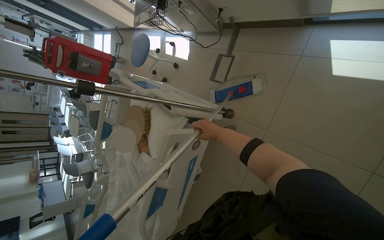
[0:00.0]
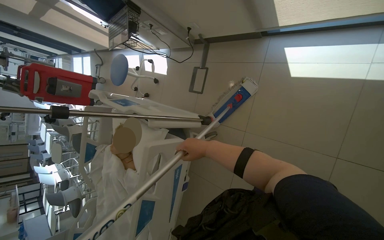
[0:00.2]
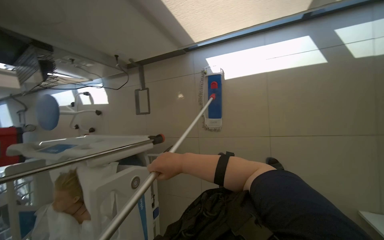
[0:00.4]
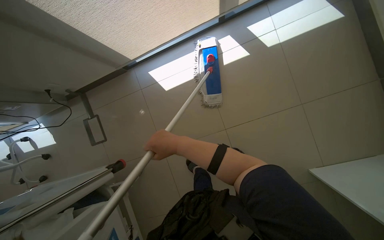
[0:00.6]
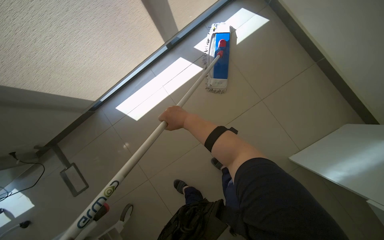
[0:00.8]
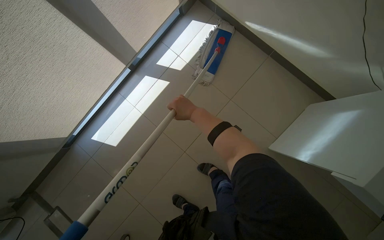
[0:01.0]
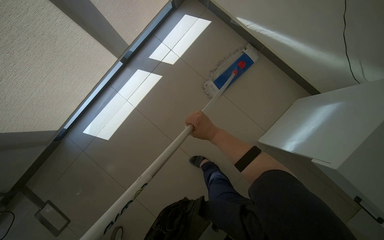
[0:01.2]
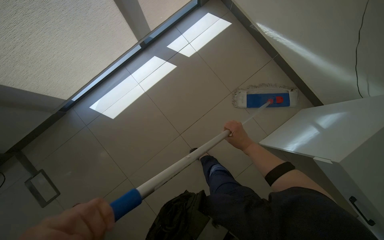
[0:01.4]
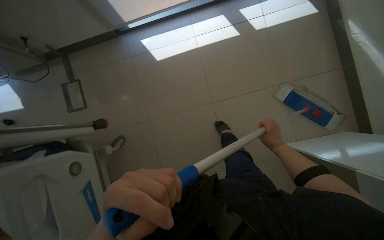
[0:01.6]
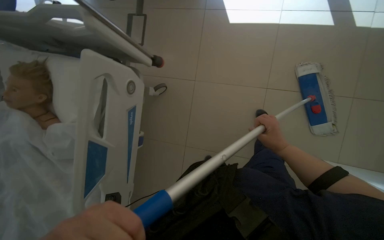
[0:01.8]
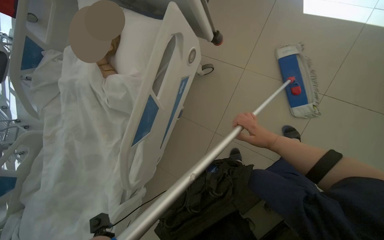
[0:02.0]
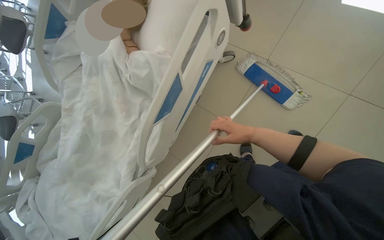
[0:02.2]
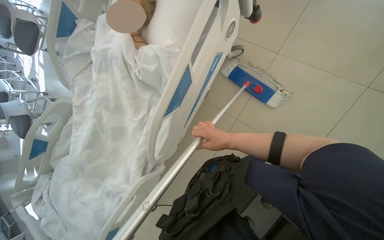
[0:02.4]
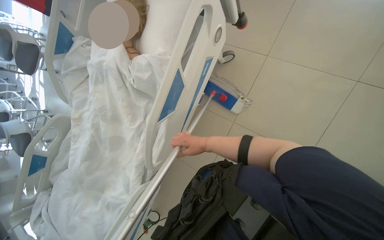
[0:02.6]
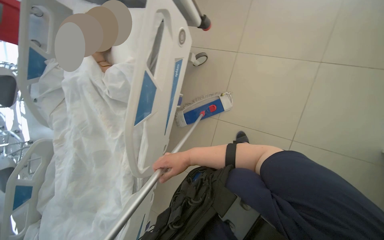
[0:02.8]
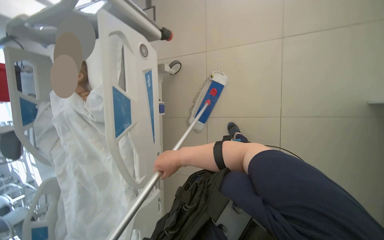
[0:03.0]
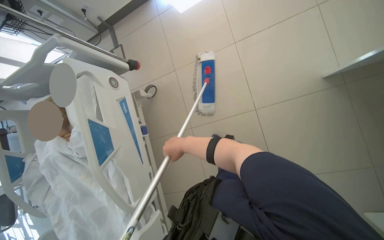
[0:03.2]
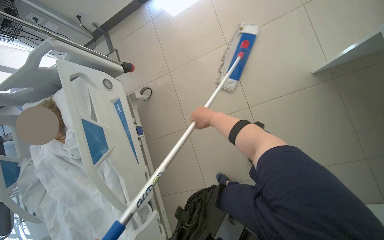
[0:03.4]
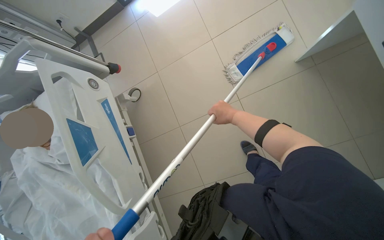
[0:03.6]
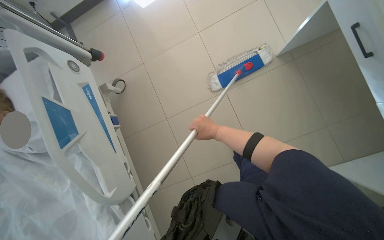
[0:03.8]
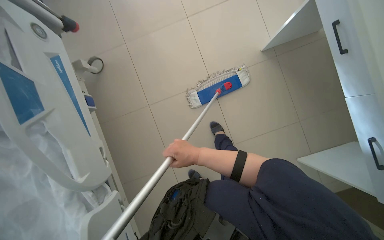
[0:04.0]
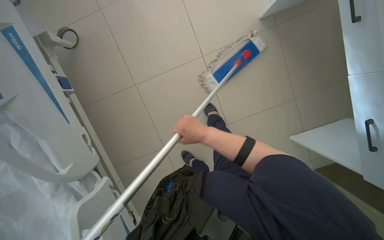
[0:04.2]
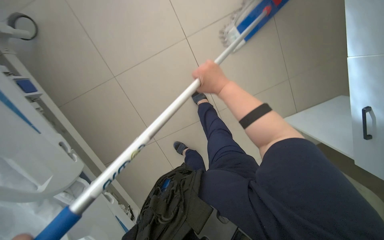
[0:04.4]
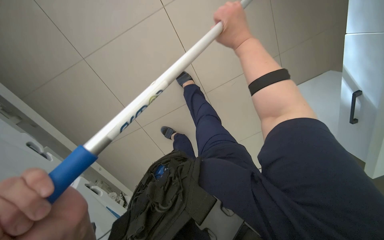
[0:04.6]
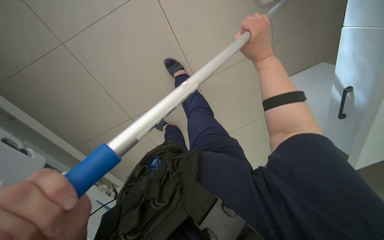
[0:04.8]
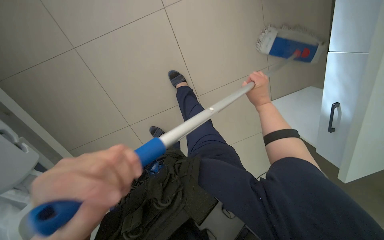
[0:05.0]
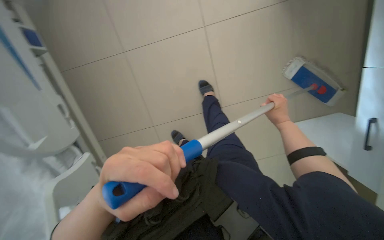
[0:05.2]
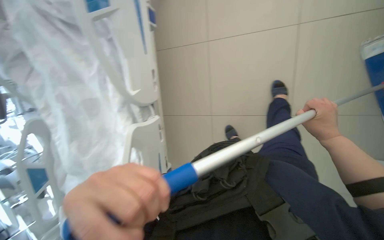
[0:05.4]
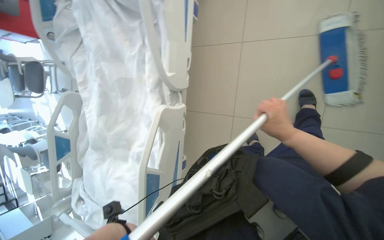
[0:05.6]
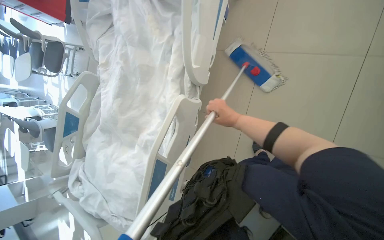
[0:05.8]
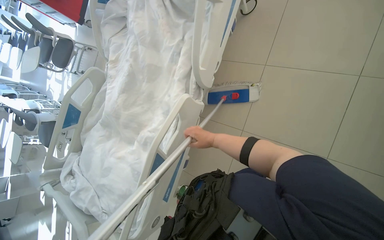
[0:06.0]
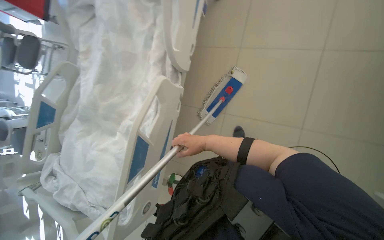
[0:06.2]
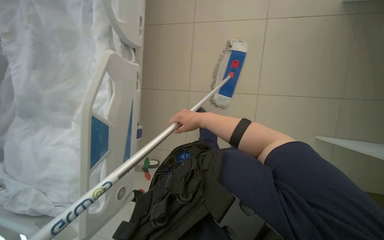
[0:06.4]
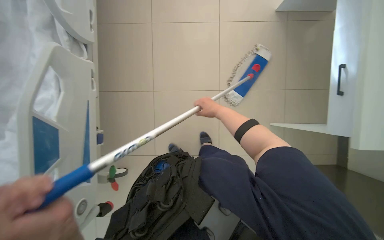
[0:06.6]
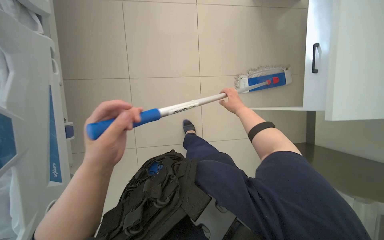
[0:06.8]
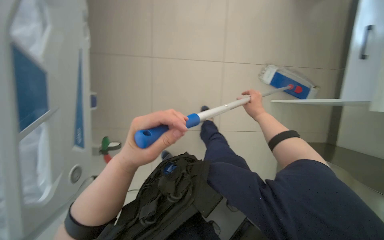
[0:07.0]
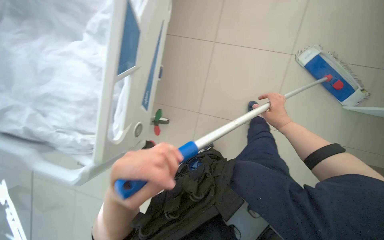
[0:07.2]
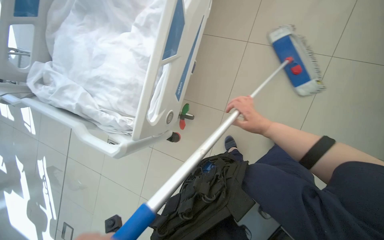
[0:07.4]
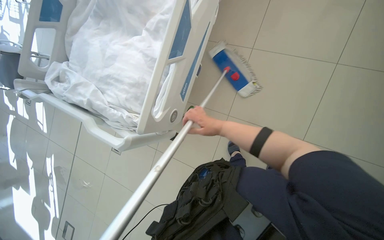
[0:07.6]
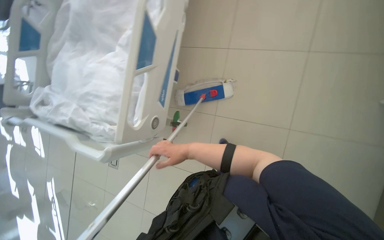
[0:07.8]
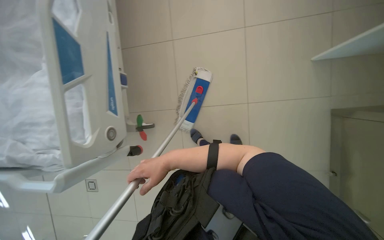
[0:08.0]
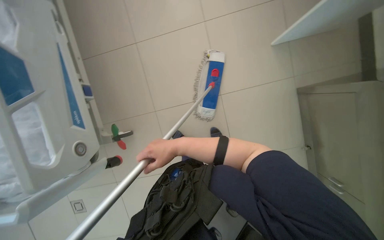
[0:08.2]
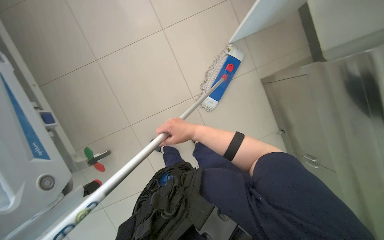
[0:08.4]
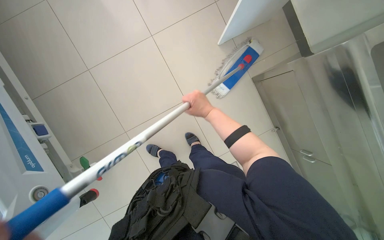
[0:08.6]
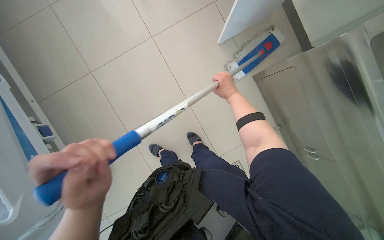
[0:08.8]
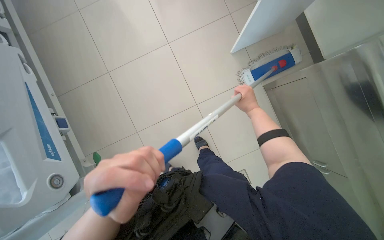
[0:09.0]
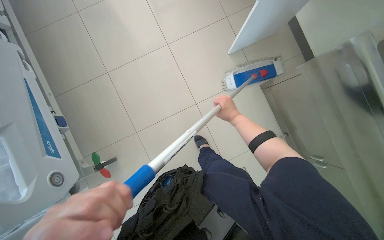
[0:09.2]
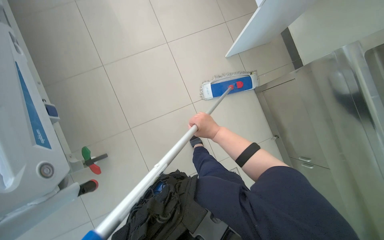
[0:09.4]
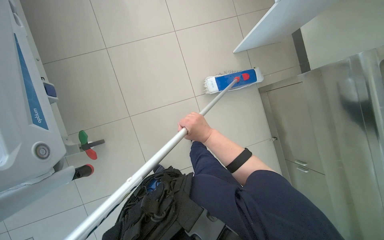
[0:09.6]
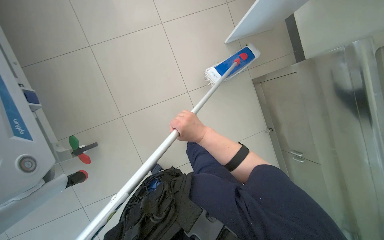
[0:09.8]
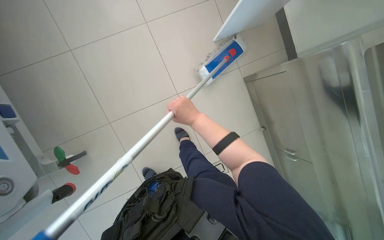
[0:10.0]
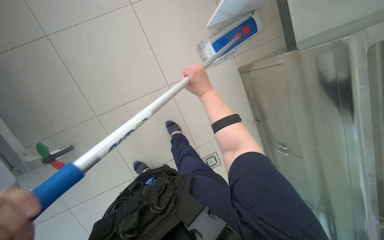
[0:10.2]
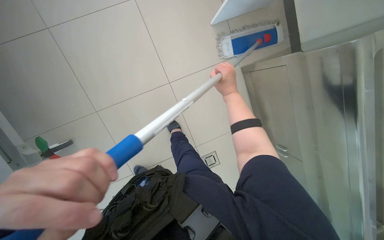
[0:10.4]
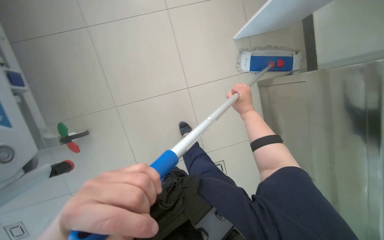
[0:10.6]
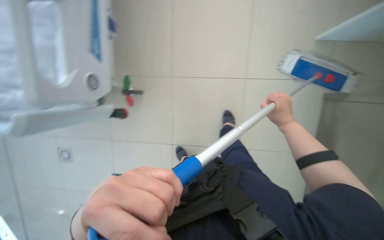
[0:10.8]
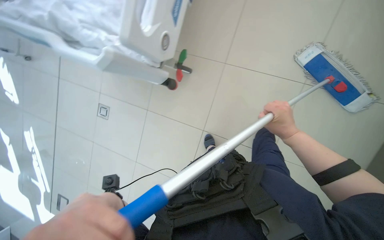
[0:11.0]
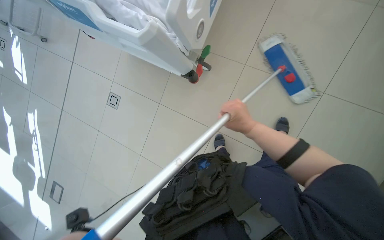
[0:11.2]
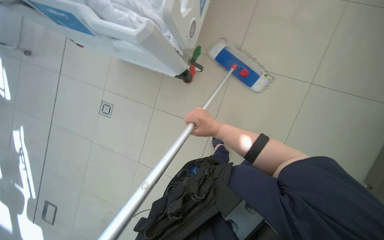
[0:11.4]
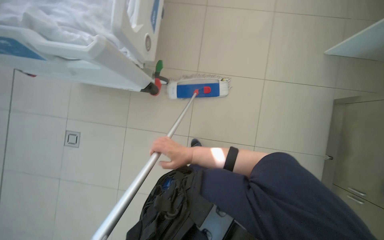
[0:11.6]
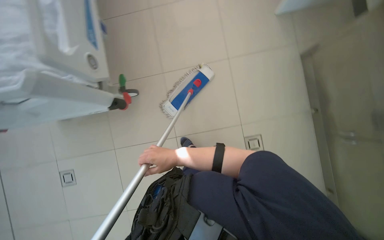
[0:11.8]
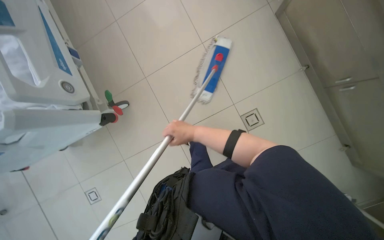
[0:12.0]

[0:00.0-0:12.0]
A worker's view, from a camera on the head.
Job: mopping floor.
The whole recording: Mopping the room floor. The worker mops the tiled floor in the room, moving around furniture and equipment.
0:00.0 to 0:01.6: The head rotates some 50 degrees to the right. The view tilts roughly 15 degrees upward.
0:01.6 to 0:03.0: The head travels about 40 cm. The wearer's head swings approximately 25 degrees to the left.
0:03.0 to 0:04.4: The head rotates some 35 degrees to the right.
0:04.4 to 0:06.0: The scene rotates clockwise by approximately 30 degrees.
0:10.4 to 0:12.0: The wearer moves roughly 40 cm. The scene rotates counterclockwise by about 30 degrees.

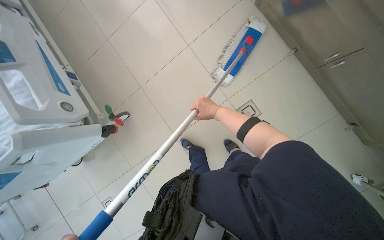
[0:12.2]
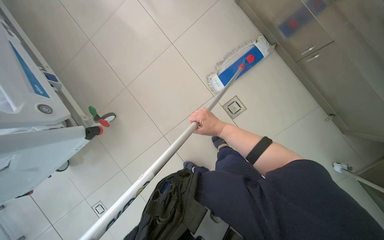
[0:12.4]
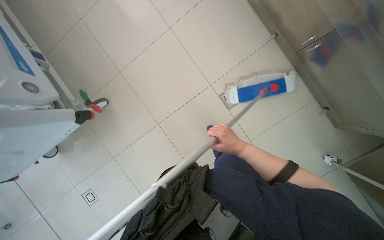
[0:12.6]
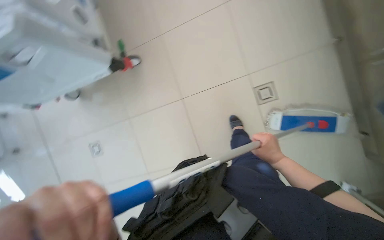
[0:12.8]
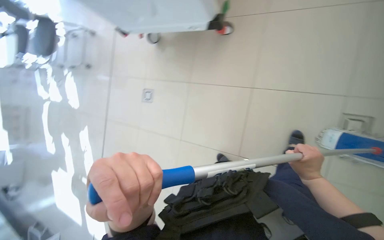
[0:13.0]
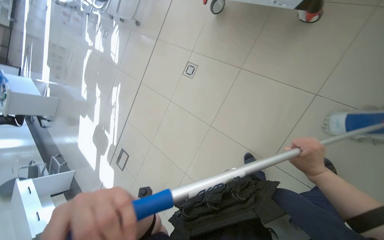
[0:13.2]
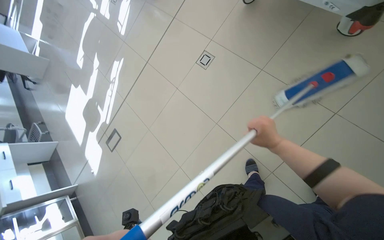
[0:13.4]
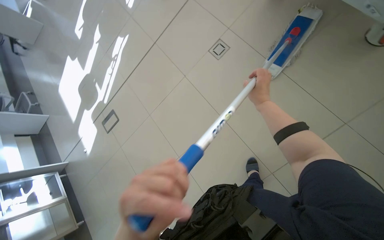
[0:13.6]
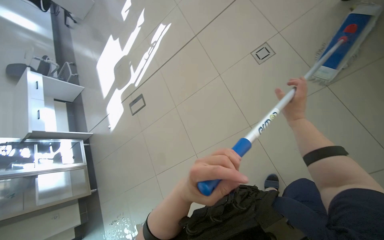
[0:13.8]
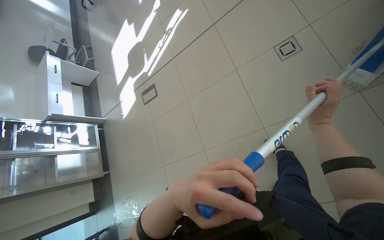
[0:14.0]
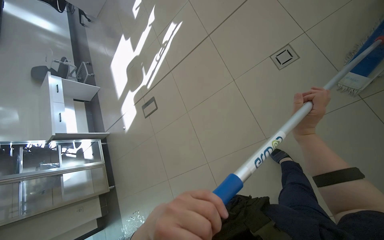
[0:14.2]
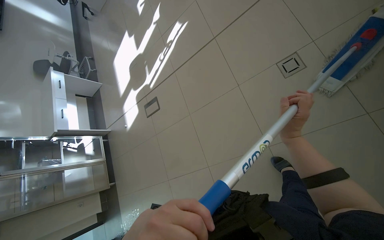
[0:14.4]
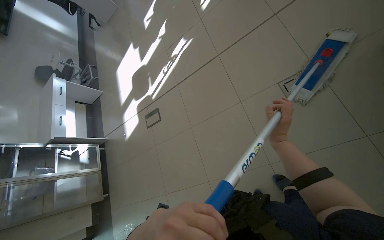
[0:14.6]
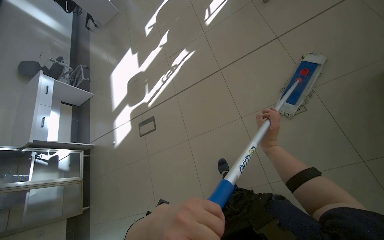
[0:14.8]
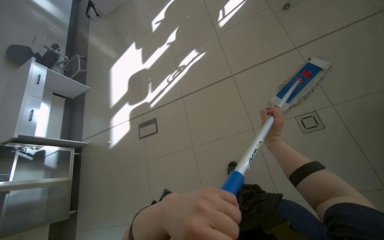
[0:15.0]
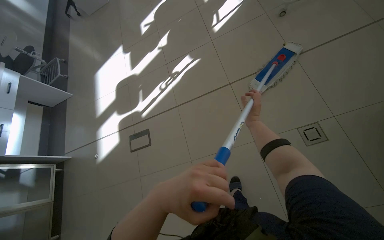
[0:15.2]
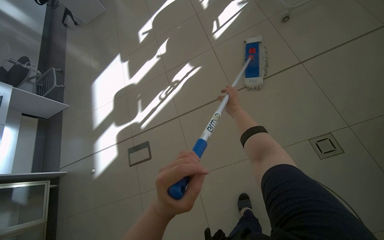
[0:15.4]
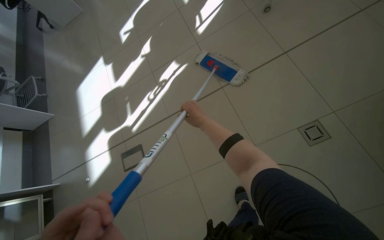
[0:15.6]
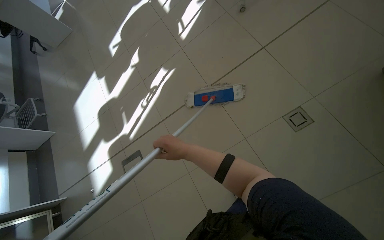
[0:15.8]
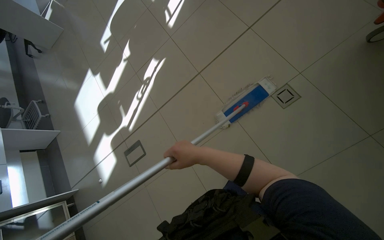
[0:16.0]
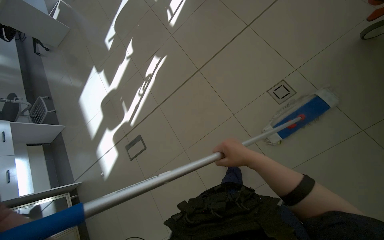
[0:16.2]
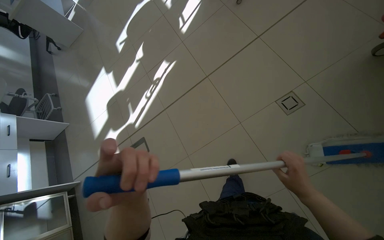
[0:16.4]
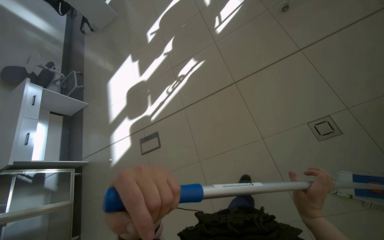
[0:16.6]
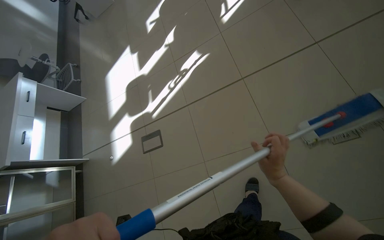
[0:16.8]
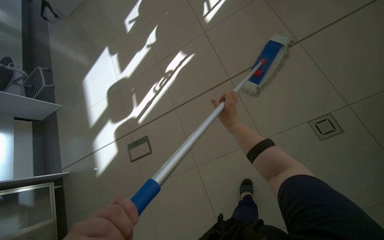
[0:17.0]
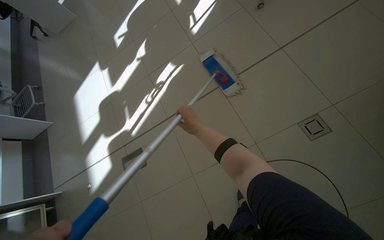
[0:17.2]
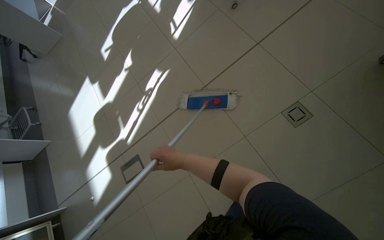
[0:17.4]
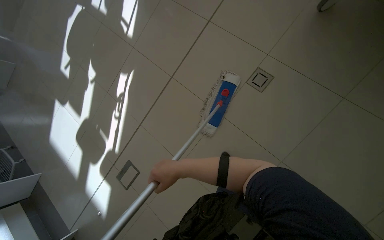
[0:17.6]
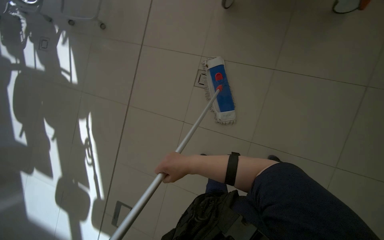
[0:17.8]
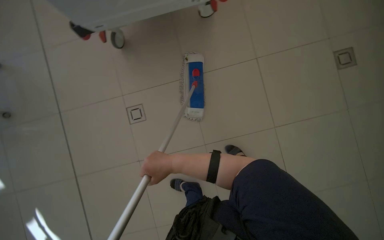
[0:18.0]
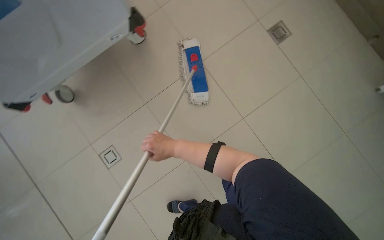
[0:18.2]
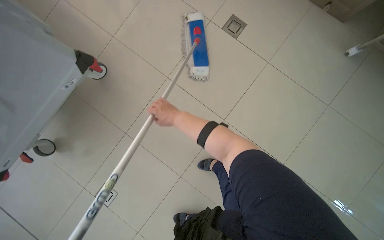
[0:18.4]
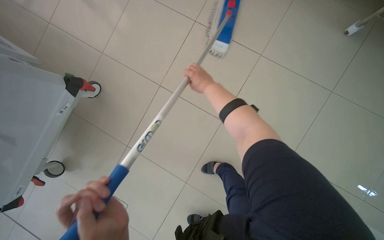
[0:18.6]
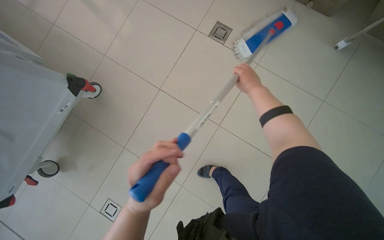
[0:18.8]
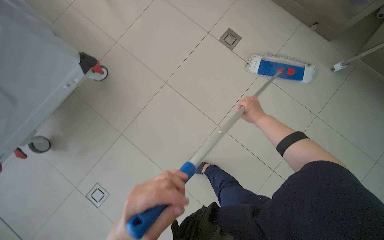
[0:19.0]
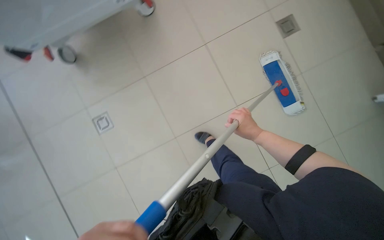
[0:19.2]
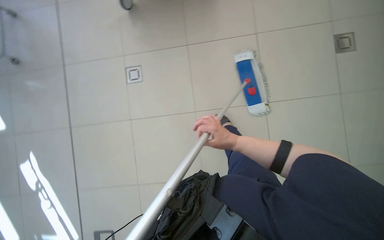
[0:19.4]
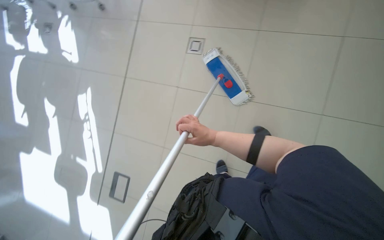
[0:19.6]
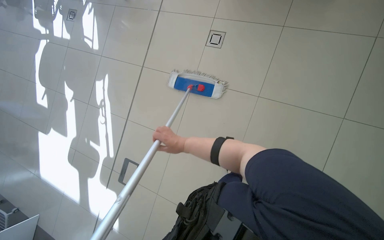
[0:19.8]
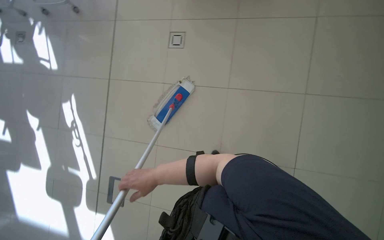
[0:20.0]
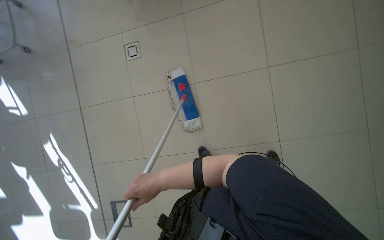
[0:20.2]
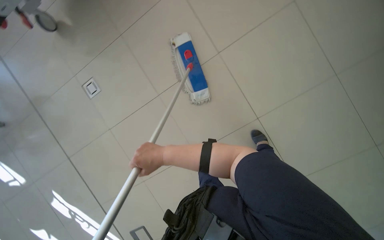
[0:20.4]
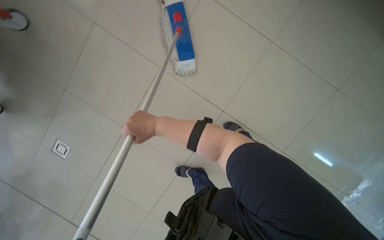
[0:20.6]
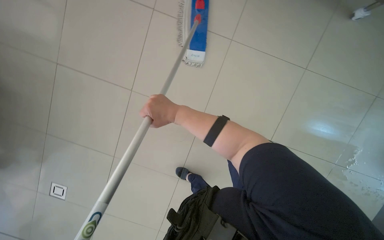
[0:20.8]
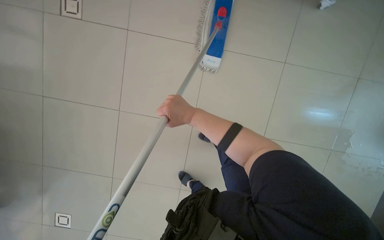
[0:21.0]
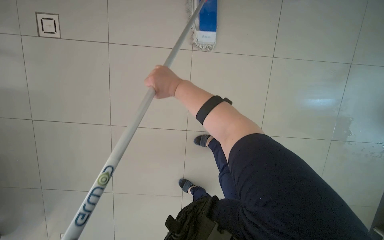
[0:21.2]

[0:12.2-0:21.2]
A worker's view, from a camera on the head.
Job: mopping floor.
The whole recording: Mopping the room floor. The worker mops the tiled floor in the room, moving around furniture and equipment.
0:12.2 to 0:13.8: The camera is carried about 1 m. The head turns to the left by approximately 95 degrees. The camera pitches downward, by about 25 degrees.
0:13.8 to 0:15.2: The head travels approximately 70 cm.
0:15.2 to 0:16.6: The right hand is displaced down the picture and nearer to the camera by roughly 25 cm, and goes to the left and returns, about 15 cm each way.
0:16.6 to 0:18.2: The camera is carried approximately 70 cm. The head turns to the right by about 100 degrees.
0:18.2 to 0:19.8: The head turns to the left by approximately 30 degrees.
0:19.8 to 0:21.2: The camera is carried about 40 cm. The wearer looks about 45 degrees further to the right. The wearer looks approximately 15 degrees further downward.
